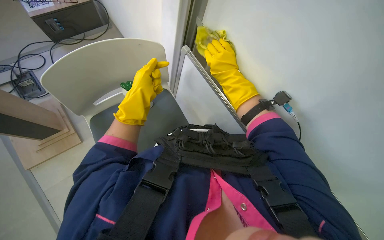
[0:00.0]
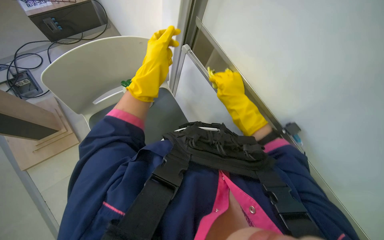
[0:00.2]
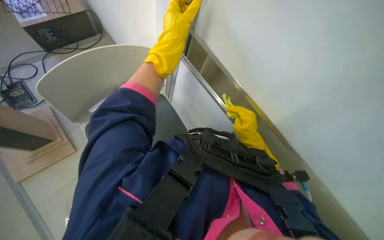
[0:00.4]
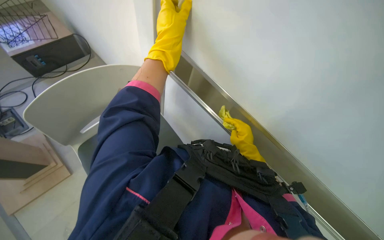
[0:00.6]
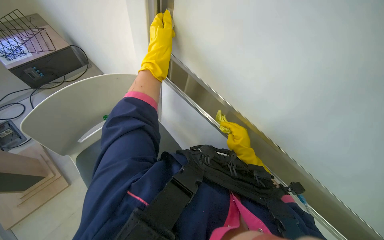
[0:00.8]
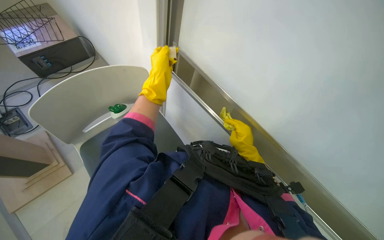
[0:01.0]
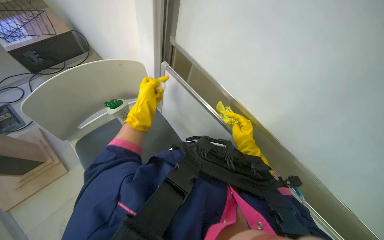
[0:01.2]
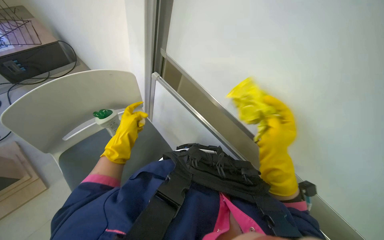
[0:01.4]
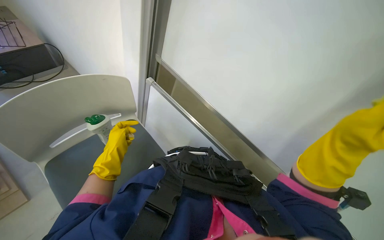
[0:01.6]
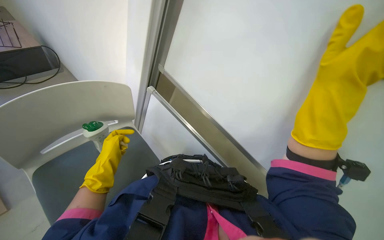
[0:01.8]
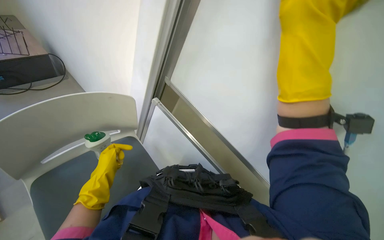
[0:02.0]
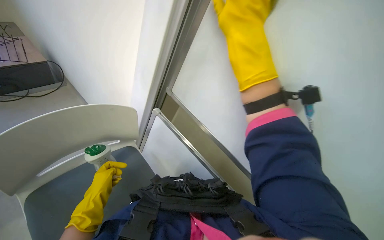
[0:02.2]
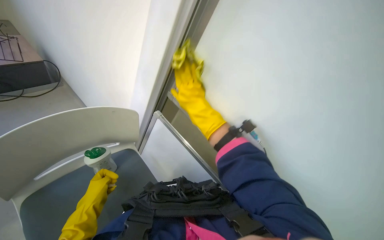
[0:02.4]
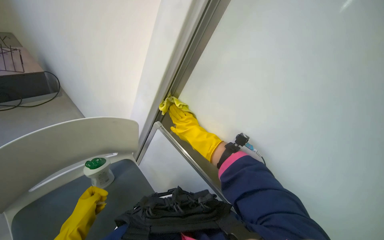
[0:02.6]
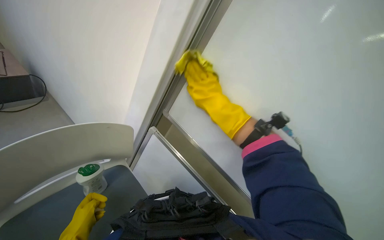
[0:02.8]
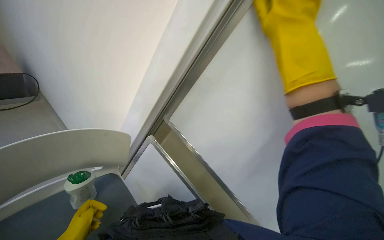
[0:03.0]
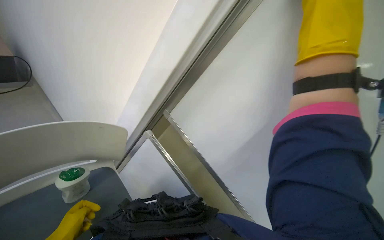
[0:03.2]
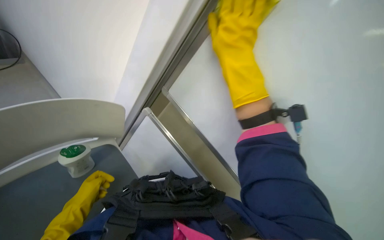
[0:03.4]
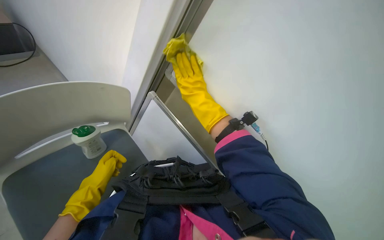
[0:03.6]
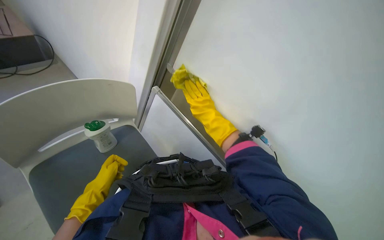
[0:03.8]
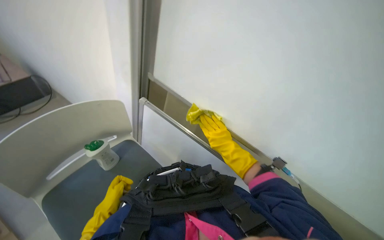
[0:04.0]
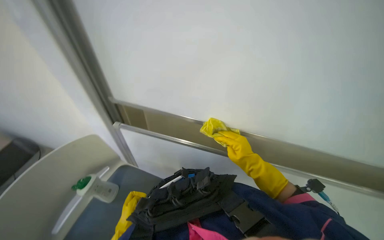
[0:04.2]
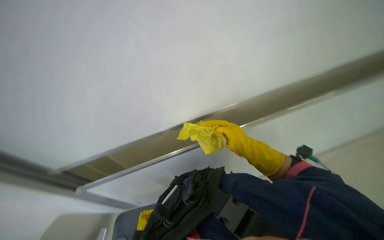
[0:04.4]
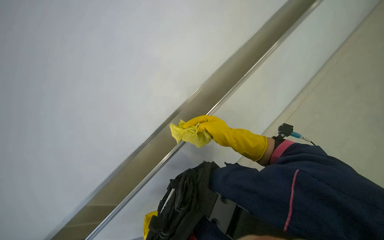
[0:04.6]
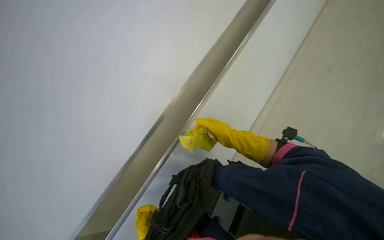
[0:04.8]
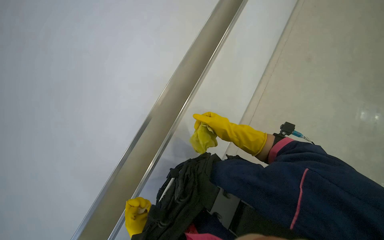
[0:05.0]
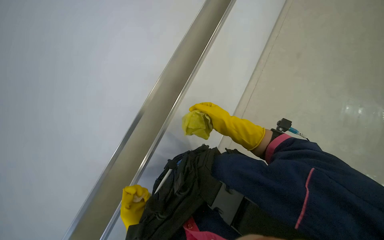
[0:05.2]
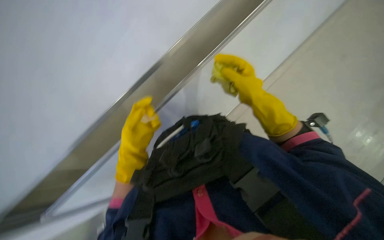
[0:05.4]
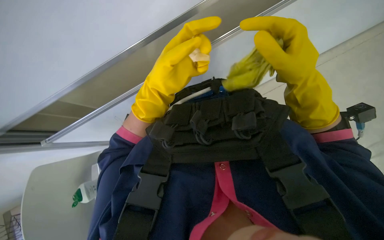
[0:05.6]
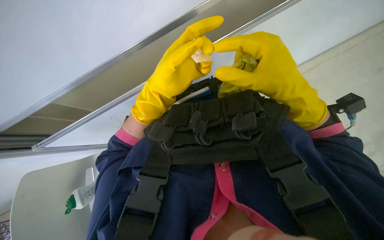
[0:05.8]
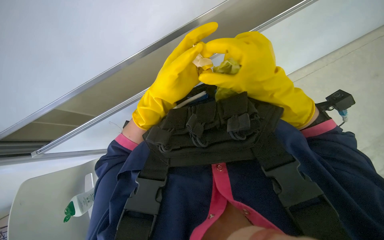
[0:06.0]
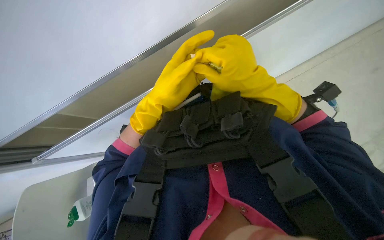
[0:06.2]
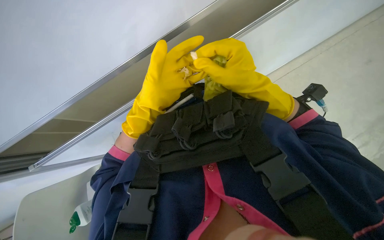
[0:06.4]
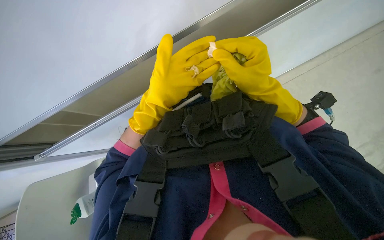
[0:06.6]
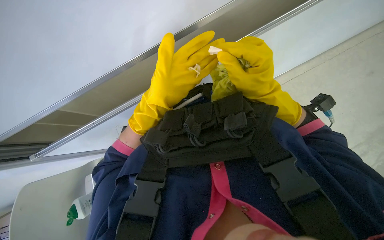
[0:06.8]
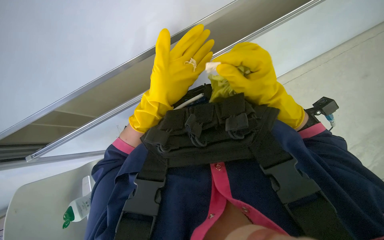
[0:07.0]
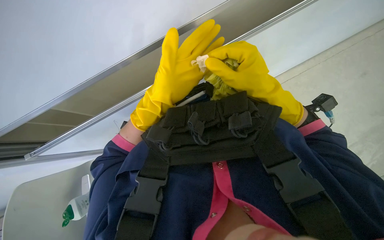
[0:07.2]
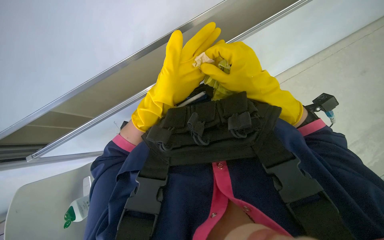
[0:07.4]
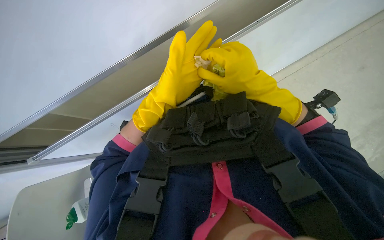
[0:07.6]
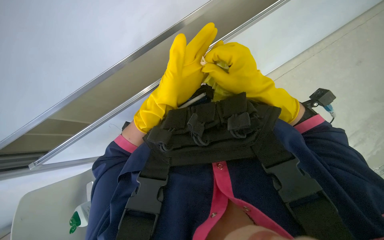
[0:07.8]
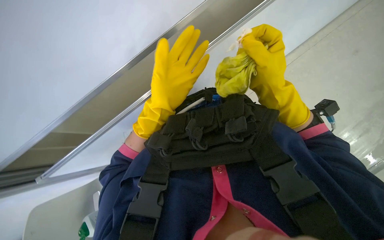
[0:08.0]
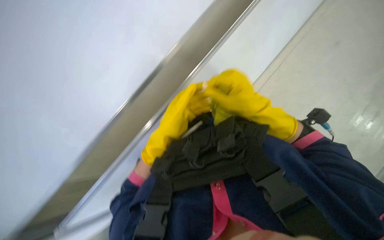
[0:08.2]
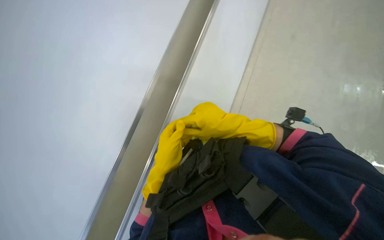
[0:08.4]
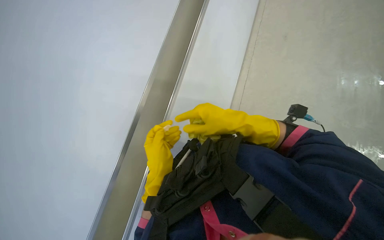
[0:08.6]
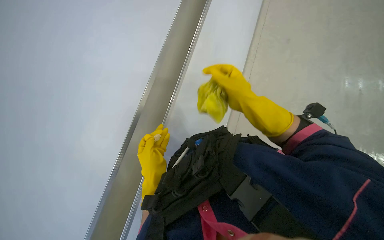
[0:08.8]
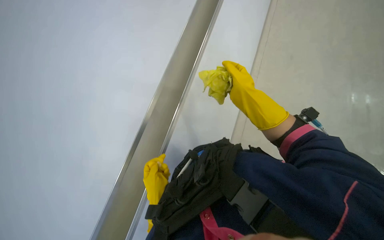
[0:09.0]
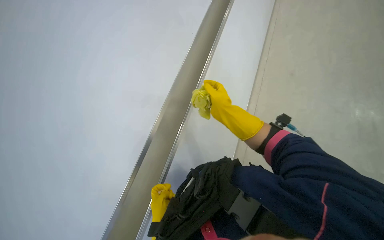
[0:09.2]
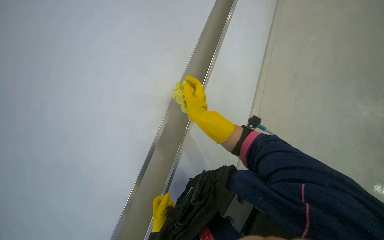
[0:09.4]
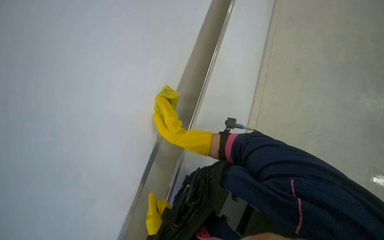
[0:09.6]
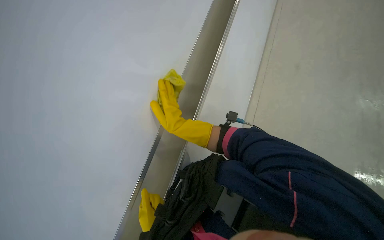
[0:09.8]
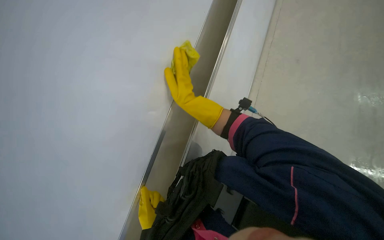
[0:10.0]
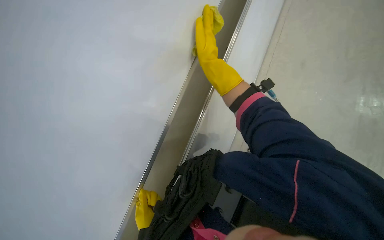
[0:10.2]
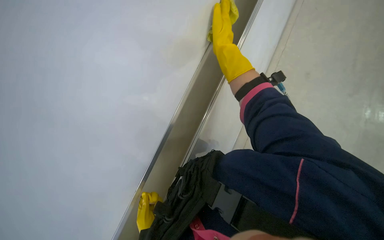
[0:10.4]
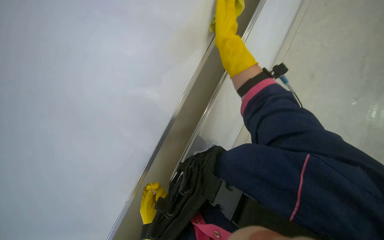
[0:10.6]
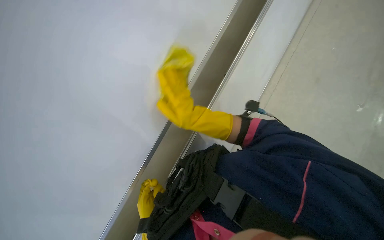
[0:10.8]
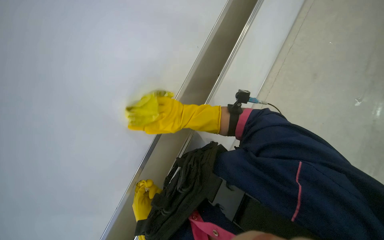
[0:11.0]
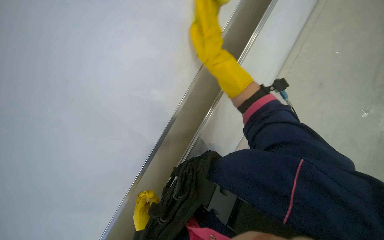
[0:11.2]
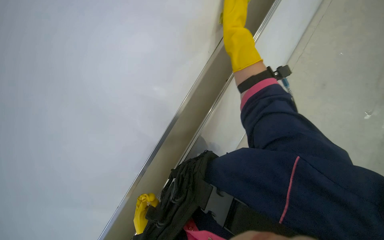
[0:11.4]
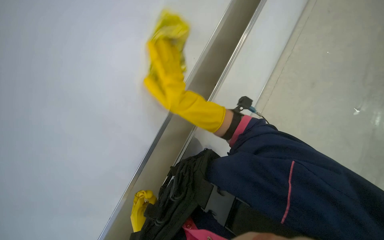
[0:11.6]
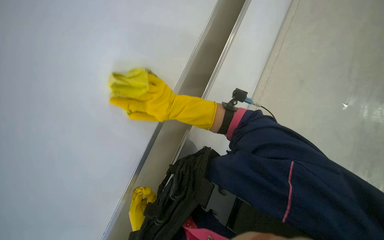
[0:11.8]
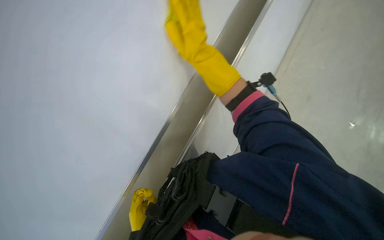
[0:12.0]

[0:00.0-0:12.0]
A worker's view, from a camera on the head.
Job: wiping surfaces.
The whole recording: Cleaning white cabinet/wall. The worker wipes the white cabinet and its metal rail with a yellow cloth.
0:00.0 to 0:01.6: The head turns to the right by about 15 degrees.
0:01.6 to 0:03.0: The view tilts roughly 15 degrees upward.
0:03.0 to 0:04.4: The view tips downward by about 15 degrees. Everything in view rotates approximately 30 degrees counterclockwise.
0:06.0 to 0:07.6: The hands are busy where they are.
0:07.6 to 0:09.0: The camera pitches upward, by approximately 35 degrees. Everything in view rotates some 30 degrees counterclockwise.
0:09.0 to 0:10.4: The view pans to the right by some 15 degrees.
0:10.4 to 0:12.0: The right hand swings up and down the picture, roughly 25 cm each way, with 3 reversals.

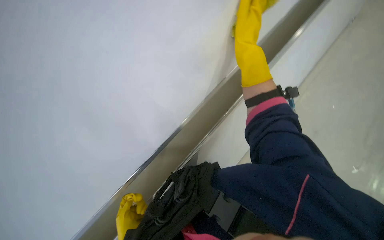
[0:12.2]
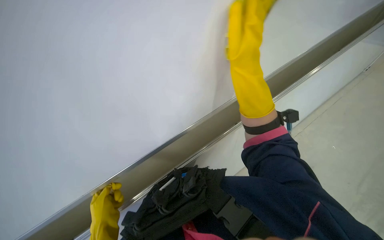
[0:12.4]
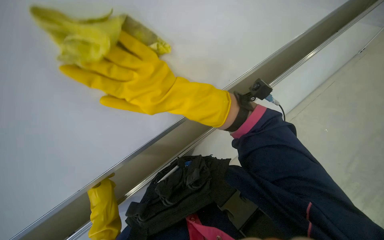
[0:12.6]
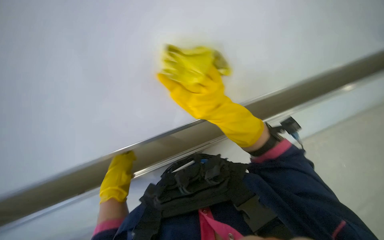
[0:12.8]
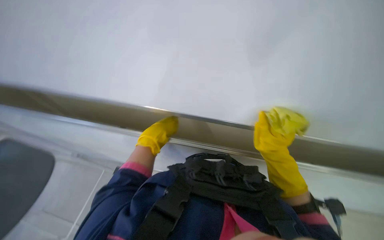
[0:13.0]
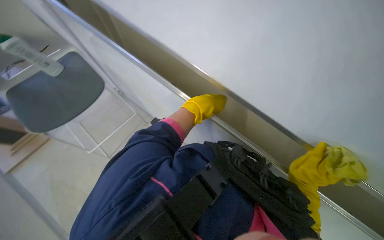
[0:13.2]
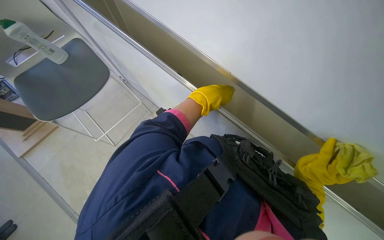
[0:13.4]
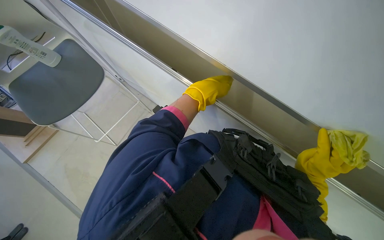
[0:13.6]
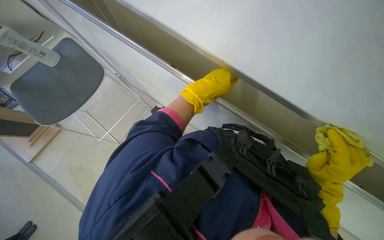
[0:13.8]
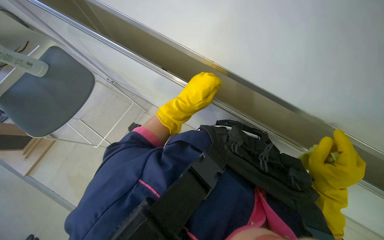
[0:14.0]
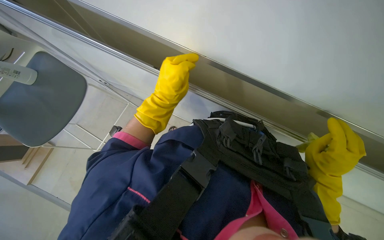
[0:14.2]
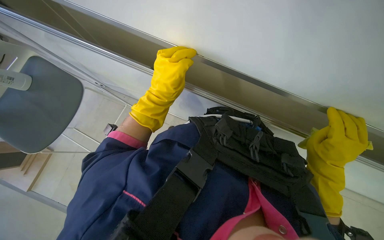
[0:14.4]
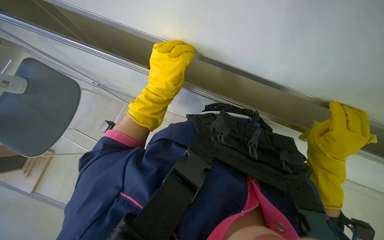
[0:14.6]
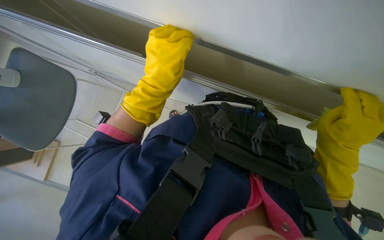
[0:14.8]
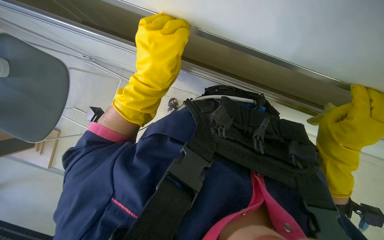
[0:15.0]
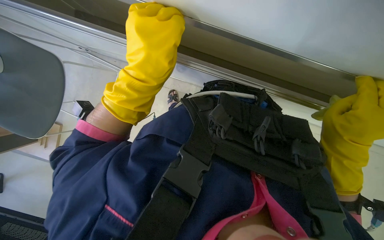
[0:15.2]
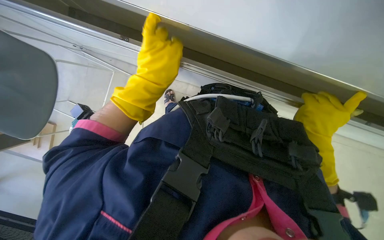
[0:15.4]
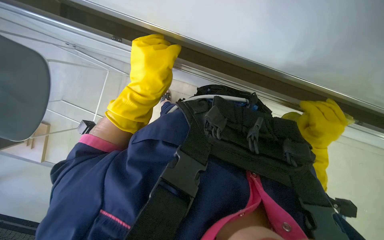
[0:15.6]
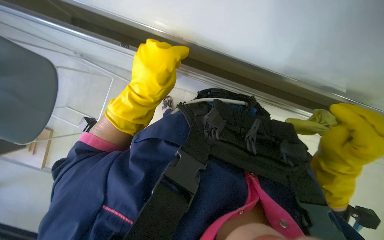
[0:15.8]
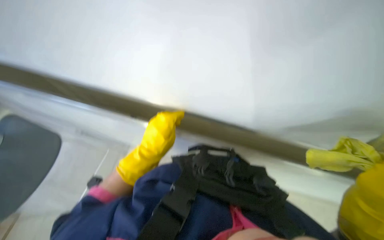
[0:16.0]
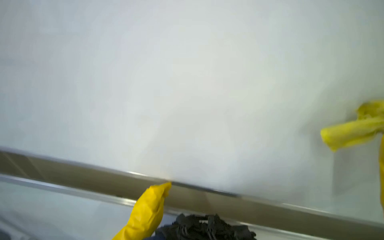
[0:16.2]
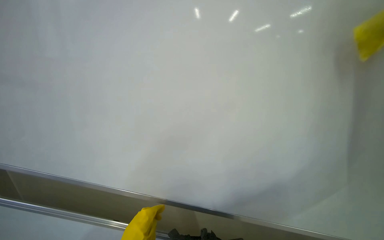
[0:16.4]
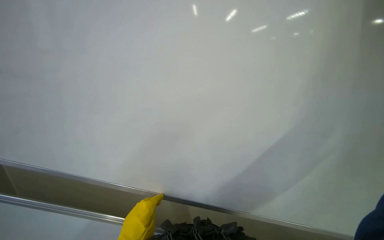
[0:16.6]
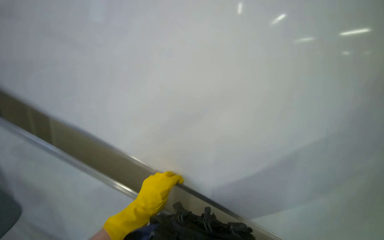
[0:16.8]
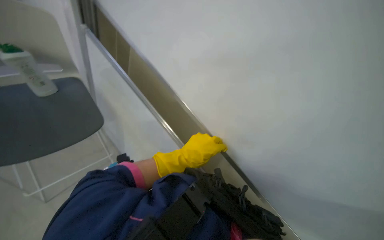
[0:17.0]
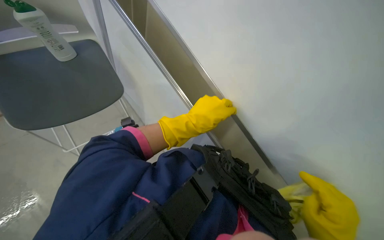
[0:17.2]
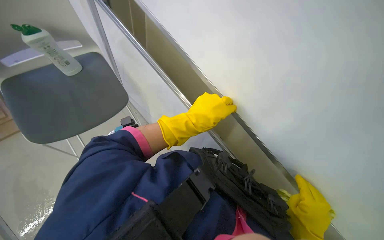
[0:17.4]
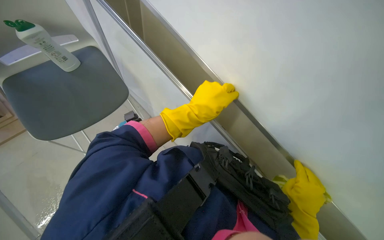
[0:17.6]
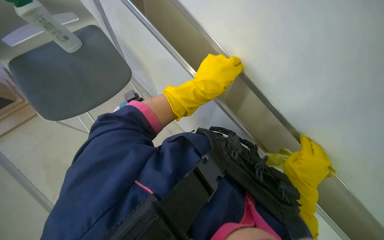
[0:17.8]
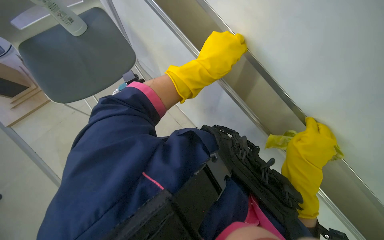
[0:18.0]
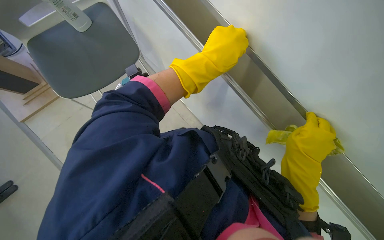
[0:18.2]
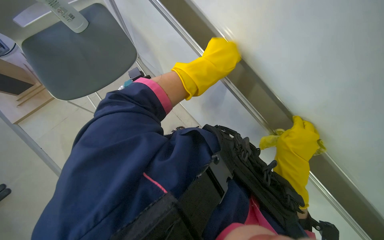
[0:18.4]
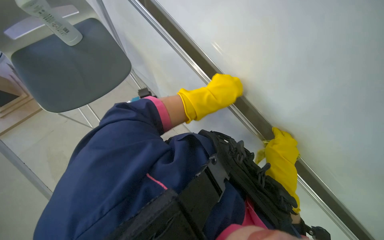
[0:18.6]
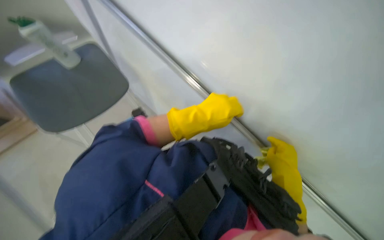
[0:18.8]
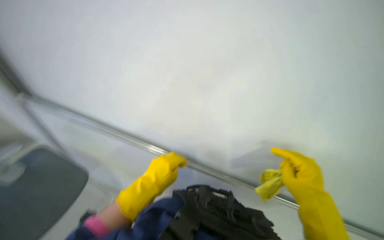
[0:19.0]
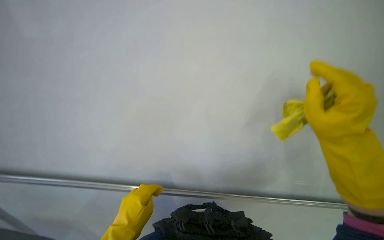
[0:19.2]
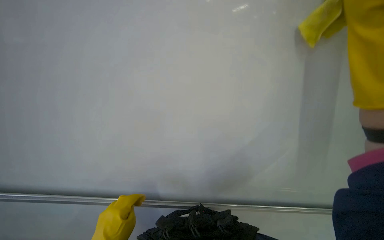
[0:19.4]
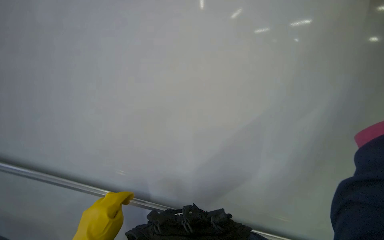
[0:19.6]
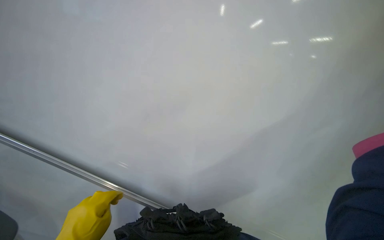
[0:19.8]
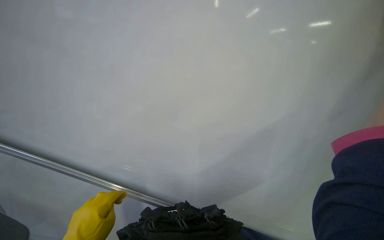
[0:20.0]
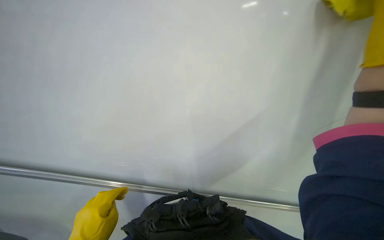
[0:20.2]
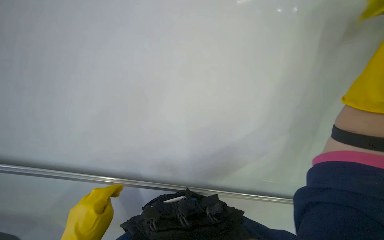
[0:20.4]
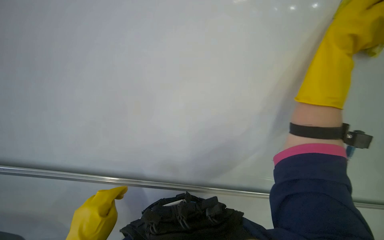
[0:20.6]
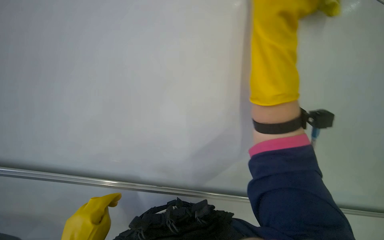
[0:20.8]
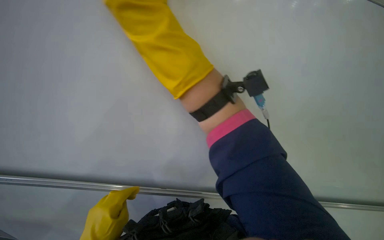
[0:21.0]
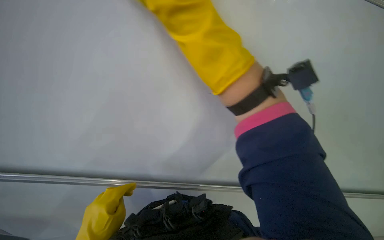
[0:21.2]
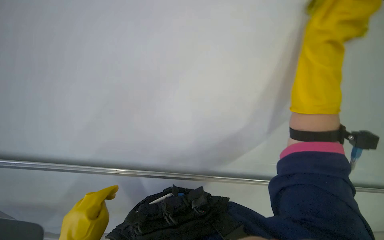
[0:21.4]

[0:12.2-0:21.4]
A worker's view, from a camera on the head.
Job: wiping surfaces.
The whole recording: Cleaning white cabinet/wall. The worker wipes the white cabinet and its metal rail with a yellow cloth.
0:15.2 to 0:16.8: The head rotates roughly 20 degrees to the right. The wearer looks approximately 50 degrees further upward.
0:16.8 to 0:18.4: The head rotates some 40 degrees to the left. The view tips downward by some 35 degrees.
